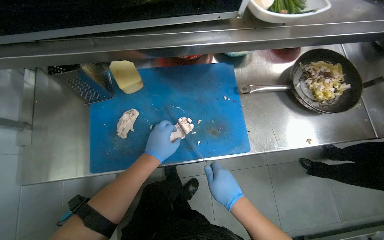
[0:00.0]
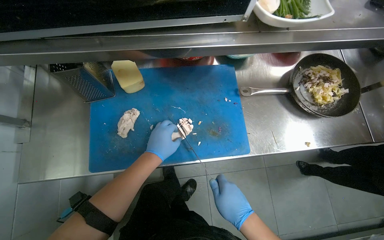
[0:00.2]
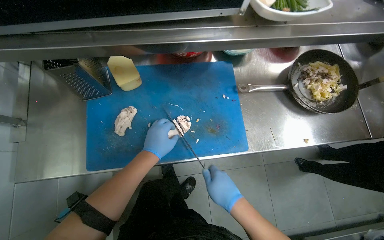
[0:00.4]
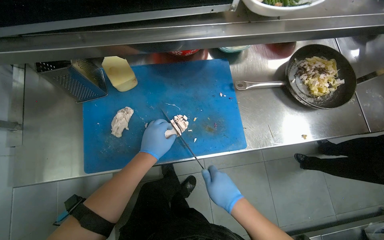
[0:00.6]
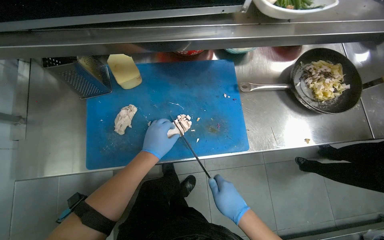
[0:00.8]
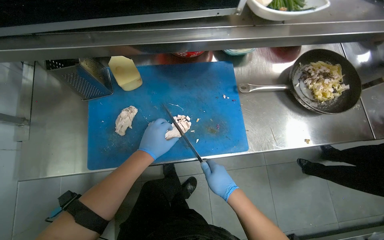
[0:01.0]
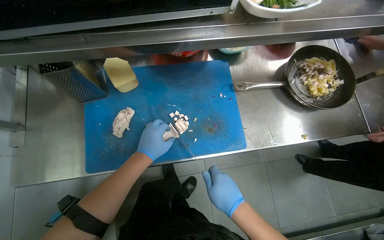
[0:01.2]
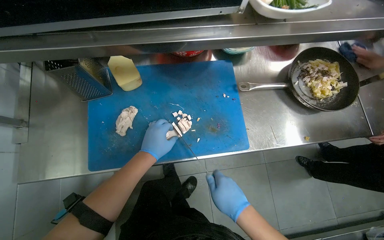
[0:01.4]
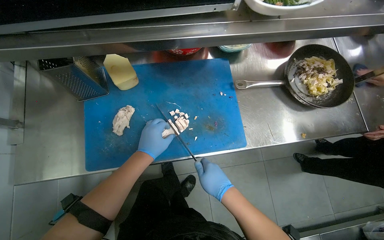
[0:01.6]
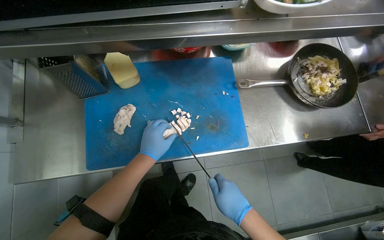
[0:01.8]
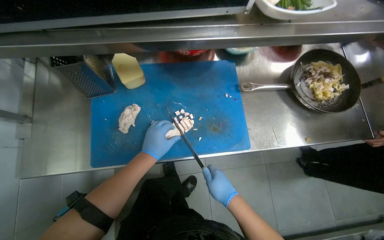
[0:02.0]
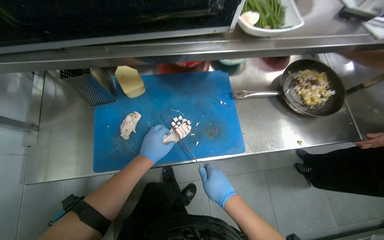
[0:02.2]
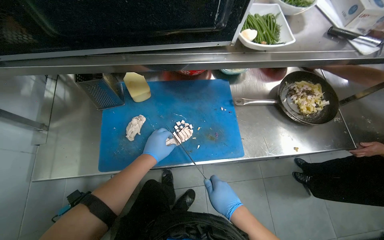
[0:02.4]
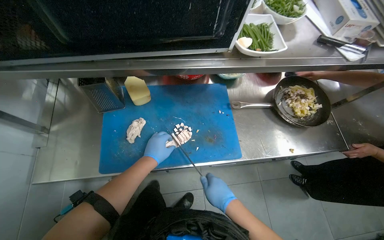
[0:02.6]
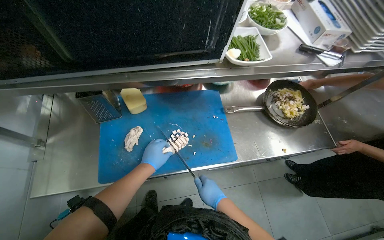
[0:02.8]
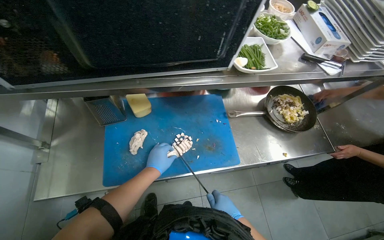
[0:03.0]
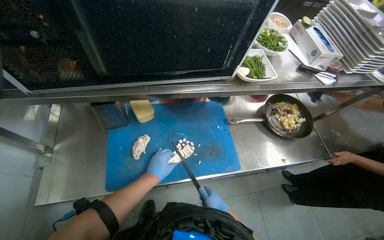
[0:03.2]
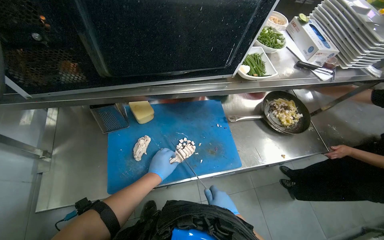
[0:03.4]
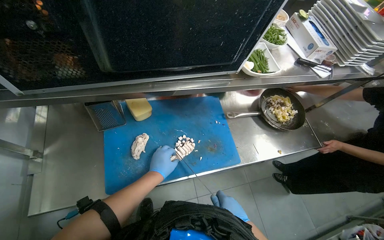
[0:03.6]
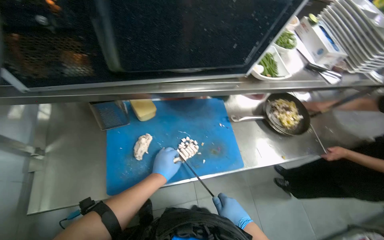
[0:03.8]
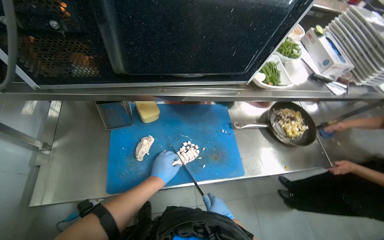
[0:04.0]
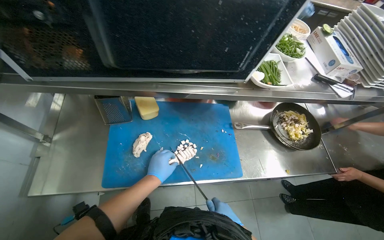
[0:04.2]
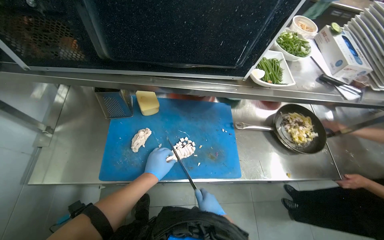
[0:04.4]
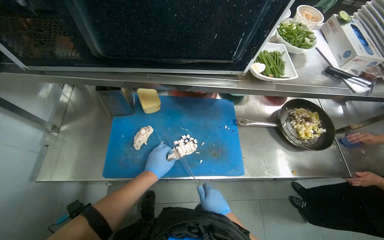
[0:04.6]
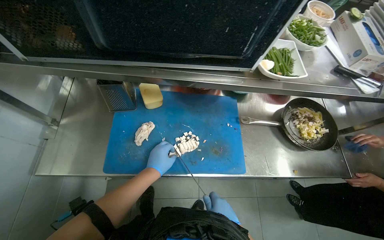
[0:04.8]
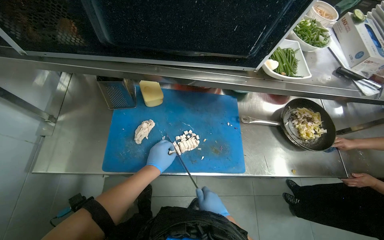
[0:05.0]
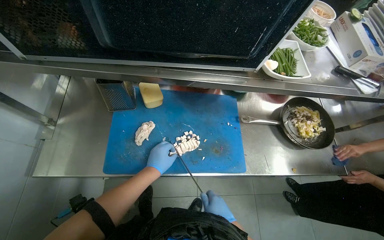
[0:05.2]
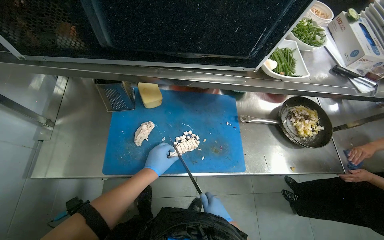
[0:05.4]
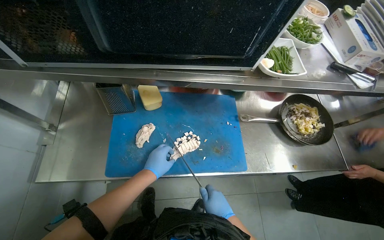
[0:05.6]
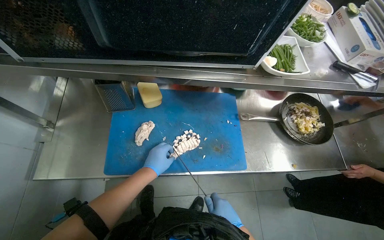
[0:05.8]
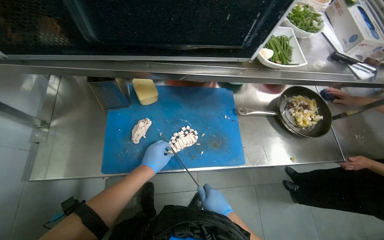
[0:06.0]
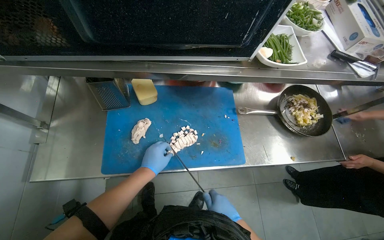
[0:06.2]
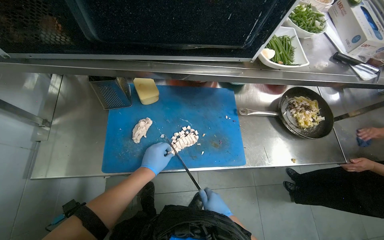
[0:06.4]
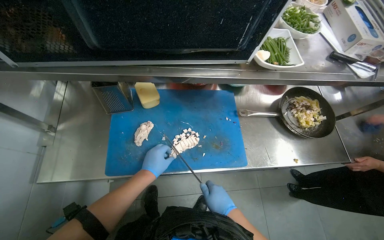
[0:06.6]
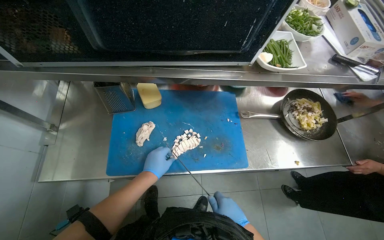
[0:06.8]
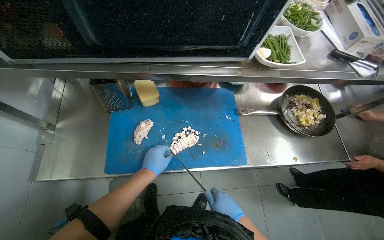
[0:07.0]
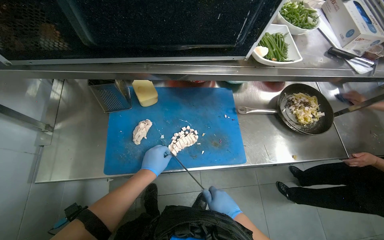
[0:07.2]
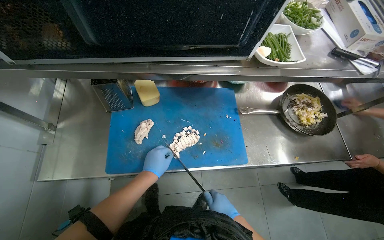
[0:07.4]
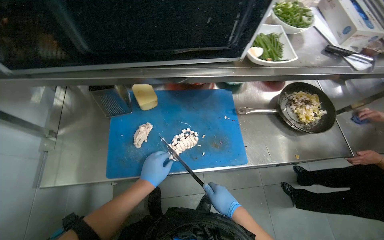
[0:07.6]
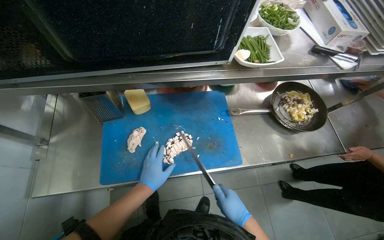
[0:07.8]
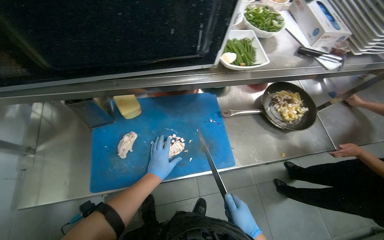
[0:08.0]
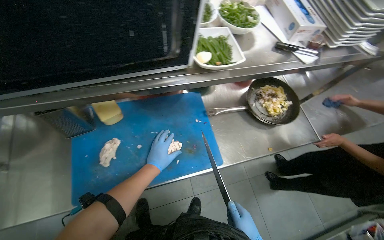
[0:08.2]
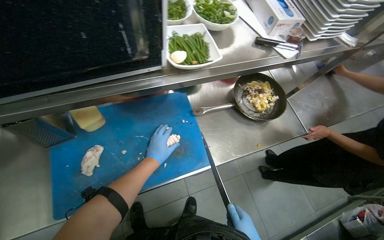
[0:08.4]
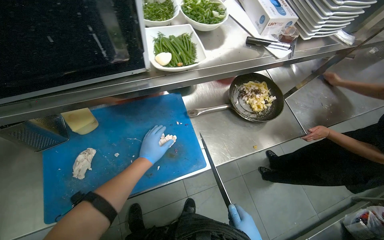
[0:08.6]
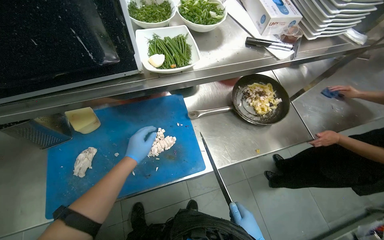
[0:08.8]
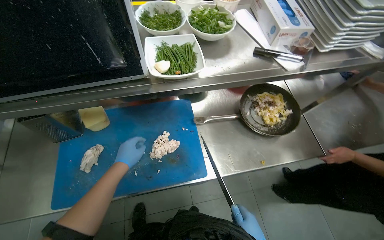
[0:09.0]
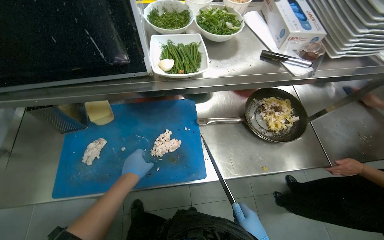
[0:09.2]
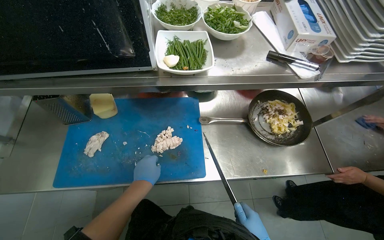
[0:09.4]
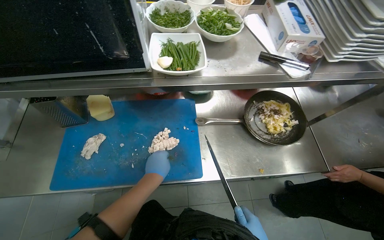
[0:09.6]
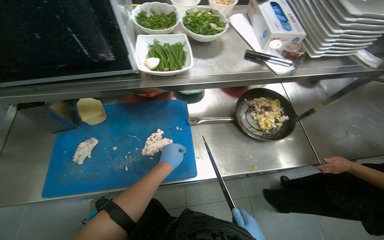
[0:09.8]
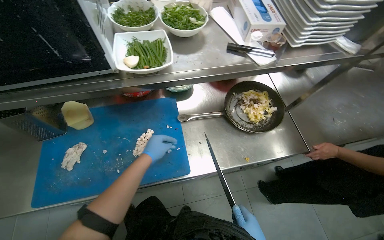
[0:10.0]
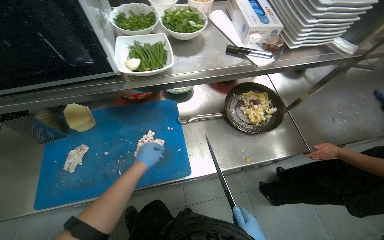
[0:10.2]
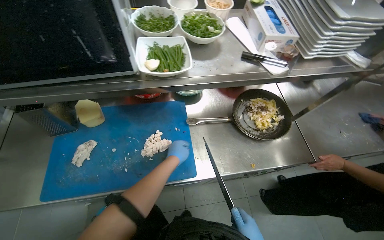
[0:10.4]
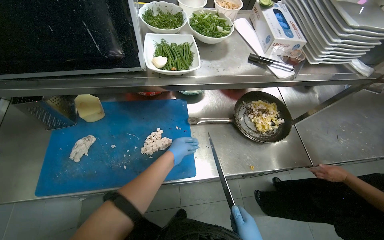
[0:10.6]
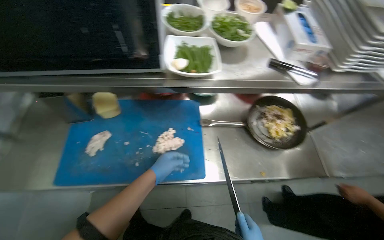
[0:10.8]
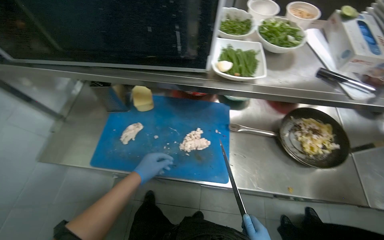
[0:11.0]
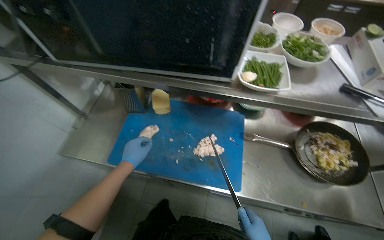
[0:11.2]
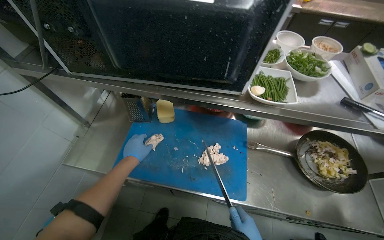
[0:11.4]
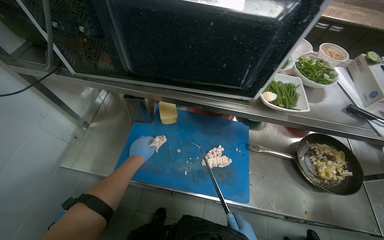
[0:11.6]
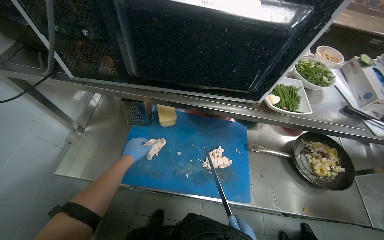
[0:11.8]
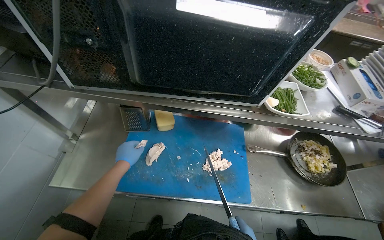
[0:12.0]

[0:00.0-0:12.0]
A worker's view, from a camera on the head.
Job: preparing food.
The whole recording: Slicing cooked chicken on cutting board. The worker slices cooked chicken breast on a blue cutting board with a knife.
0:00.0 to 0:03.0: The hands are busy where they are.
0:03.0 to 0:07.6: The hands stay close to where they were, moving slightly.
0:07.6 to 0:09.0: The left hand heads up the picture, covering roughly 15 cm.
0:09.0 to 0:10.4: The left hand shifts about 20 cm to the right.
0:10.4 to 0:12.0: The left hand heads to the left, covering approximately 40 cm.

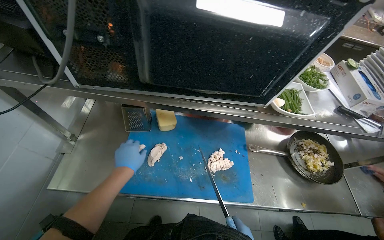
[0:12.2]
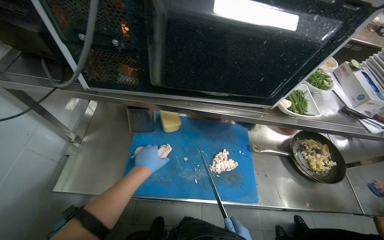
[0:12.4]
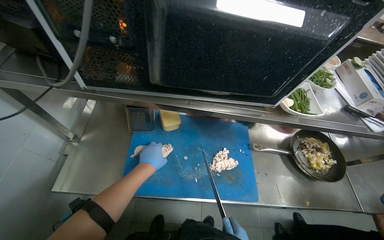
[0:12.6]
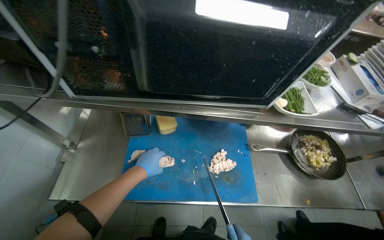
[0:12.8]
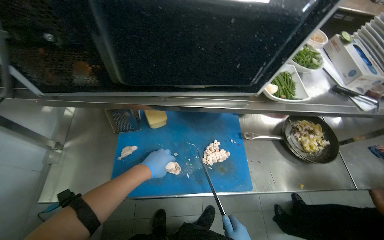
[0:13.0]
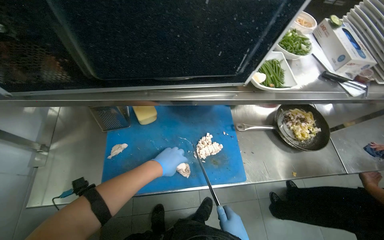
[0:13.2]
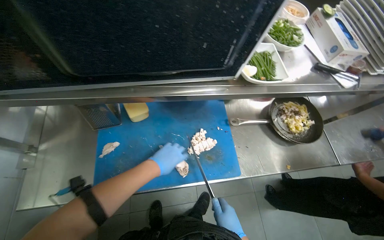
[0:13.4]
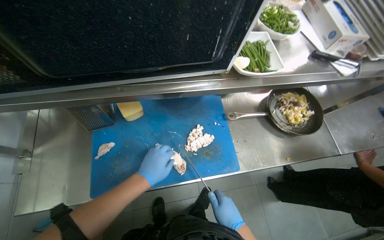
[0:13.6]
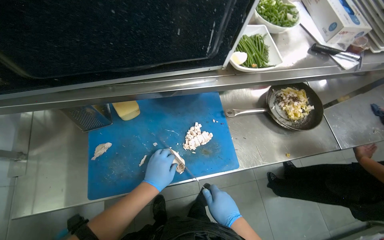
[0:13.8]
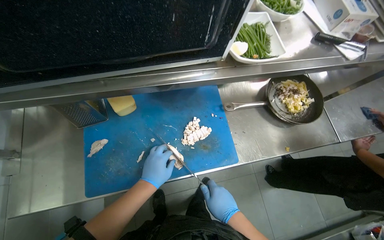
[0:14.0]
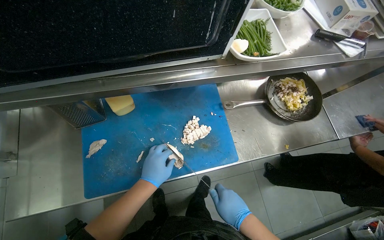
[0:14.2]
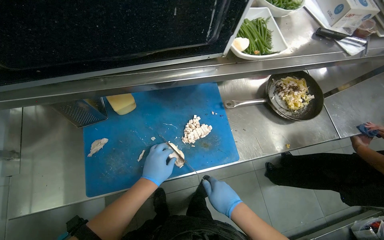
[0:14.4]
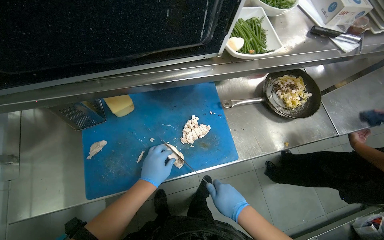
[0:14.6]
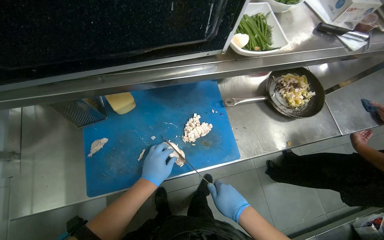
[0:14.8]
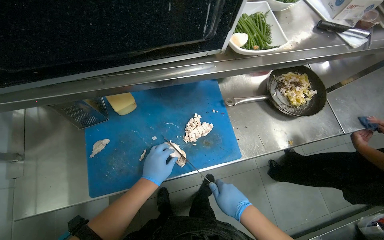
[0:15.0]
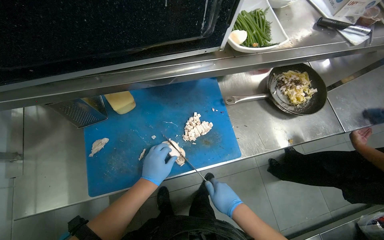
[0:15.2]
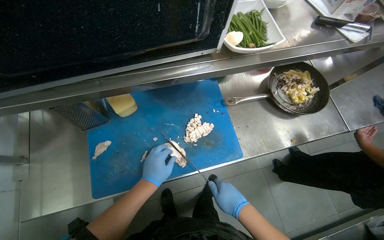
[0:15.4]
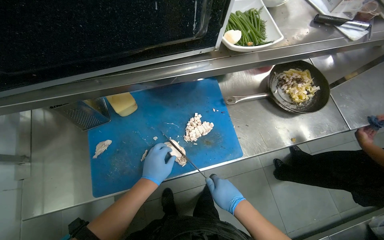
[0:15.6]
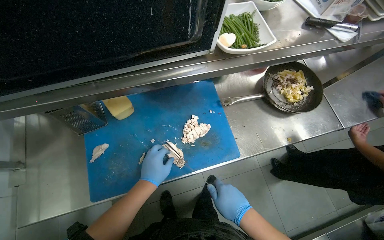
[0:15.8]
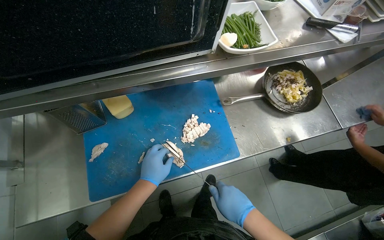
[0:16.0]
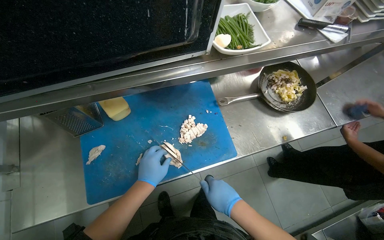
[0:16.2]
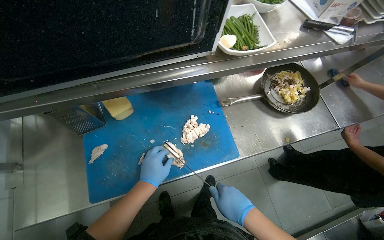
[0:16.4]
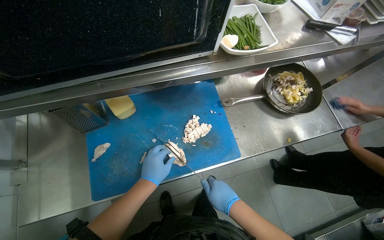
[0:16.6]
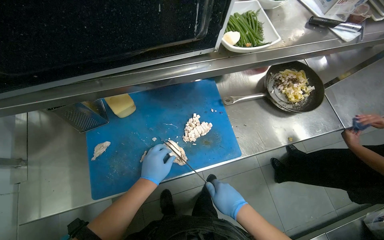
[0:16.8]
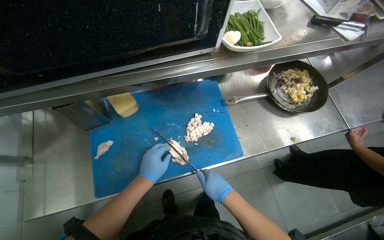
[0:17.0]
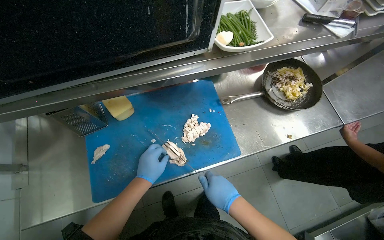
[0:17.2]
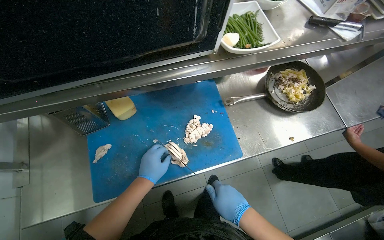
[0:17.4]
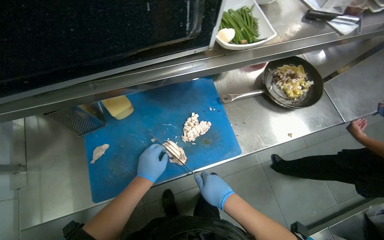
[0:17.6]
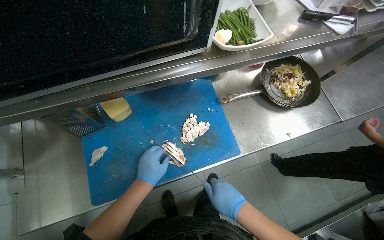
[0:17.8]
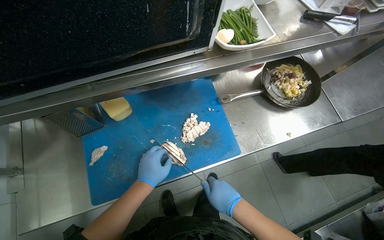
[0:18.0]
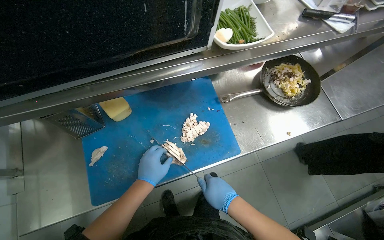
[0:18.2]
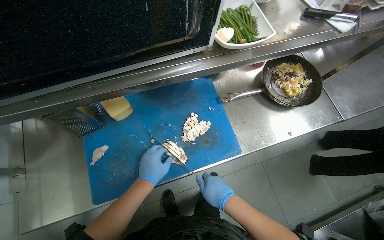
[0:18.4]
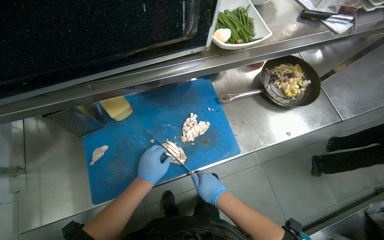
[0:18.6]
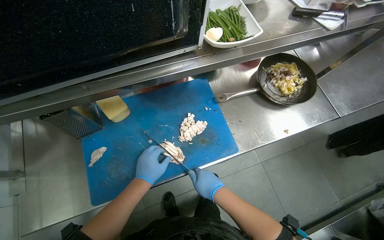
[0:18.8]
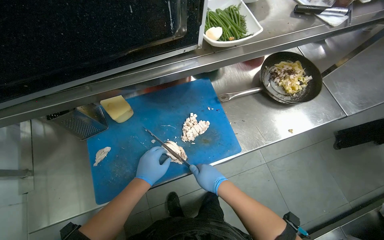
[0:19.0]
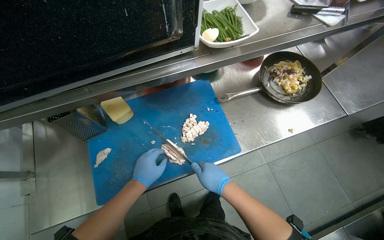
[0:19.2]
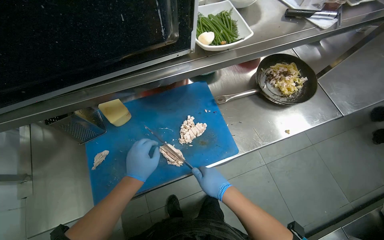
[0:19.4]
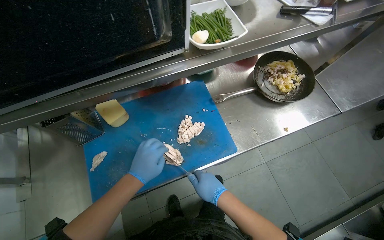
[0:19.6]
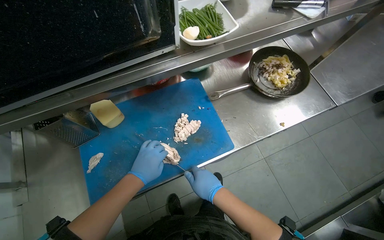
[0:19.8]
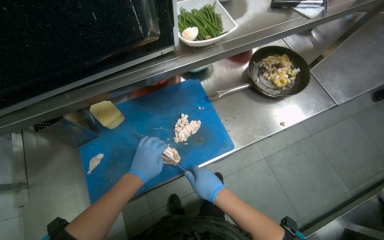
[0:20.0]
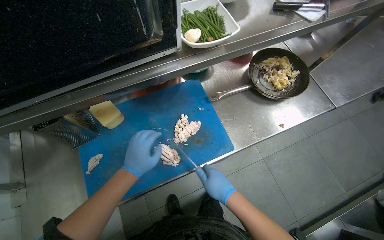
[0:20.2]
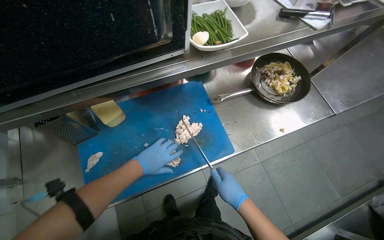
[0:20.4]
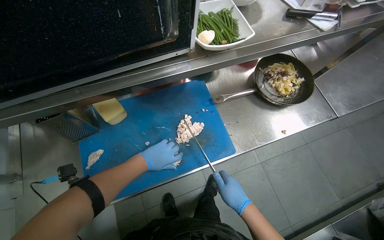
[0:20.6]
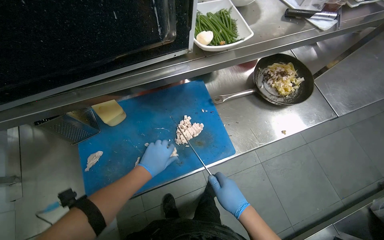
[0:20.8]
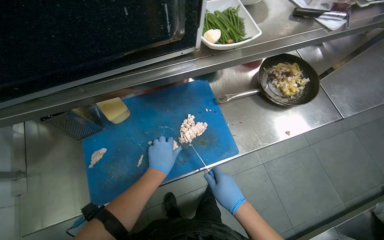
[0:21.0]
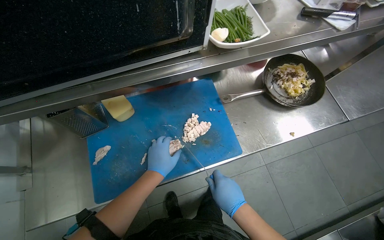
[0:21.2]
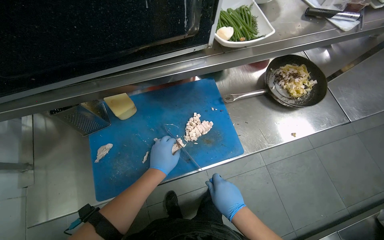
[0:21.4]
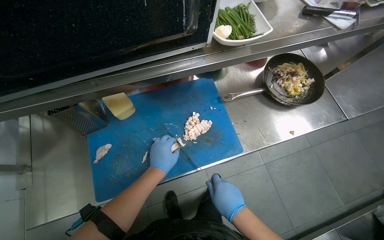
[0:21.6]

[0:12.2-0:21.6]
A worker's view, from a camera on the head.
Job: preparing food.
The whole recording: Slicing cooked chicken on cutting board. The worker slices cooked chicken breast on a blue cutting board with a knife.
0:12.2 to 0:13.8: The left hand travels to the right by about 15 cm.
0:13.8 to 0:21.6: The hands work in one place, with small movements.
